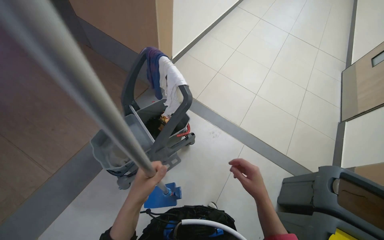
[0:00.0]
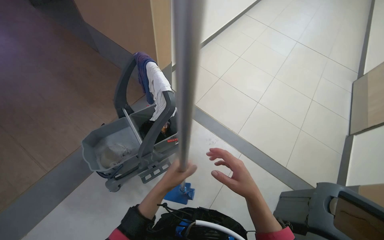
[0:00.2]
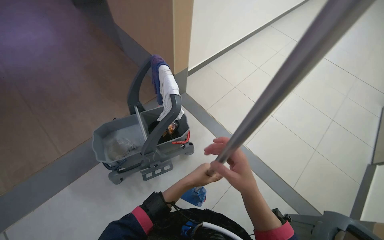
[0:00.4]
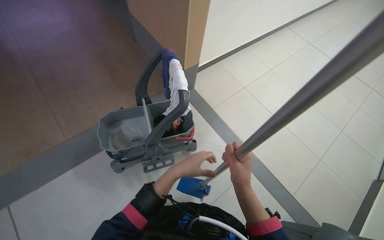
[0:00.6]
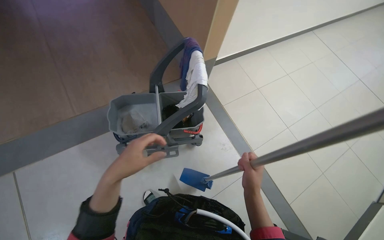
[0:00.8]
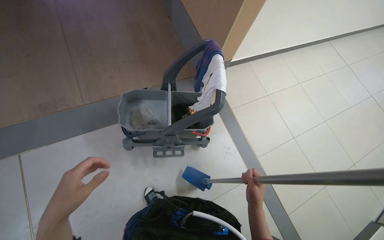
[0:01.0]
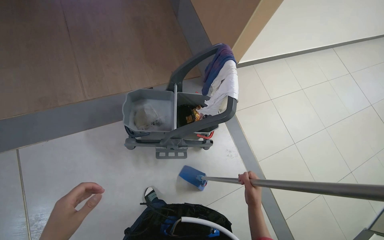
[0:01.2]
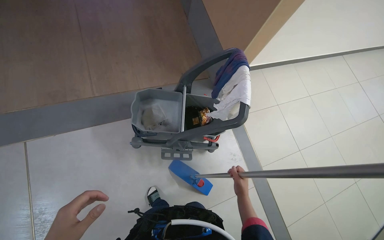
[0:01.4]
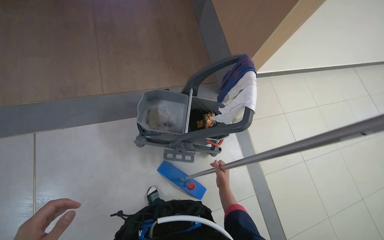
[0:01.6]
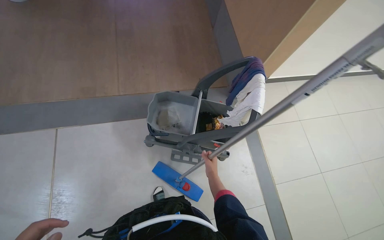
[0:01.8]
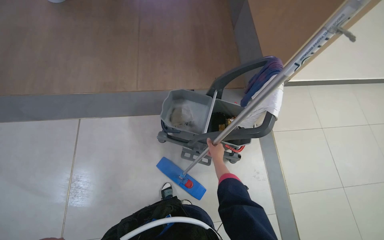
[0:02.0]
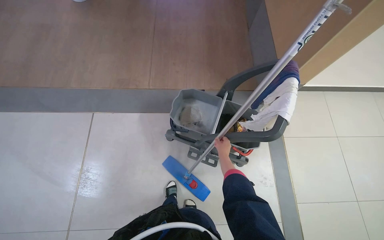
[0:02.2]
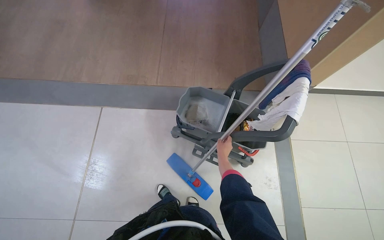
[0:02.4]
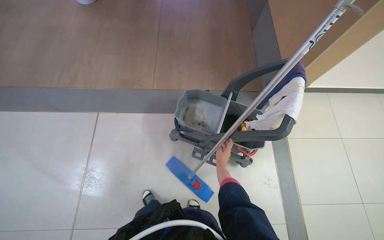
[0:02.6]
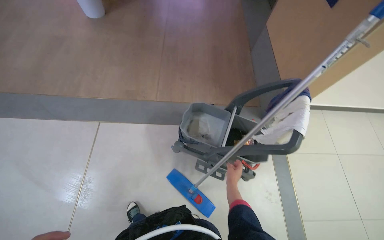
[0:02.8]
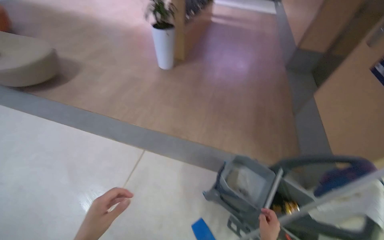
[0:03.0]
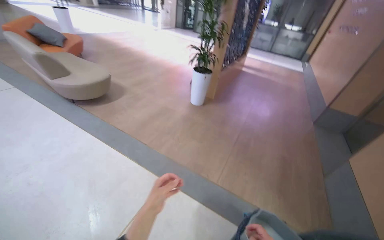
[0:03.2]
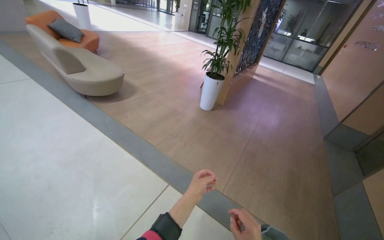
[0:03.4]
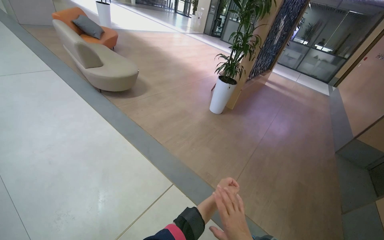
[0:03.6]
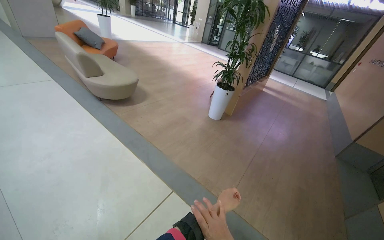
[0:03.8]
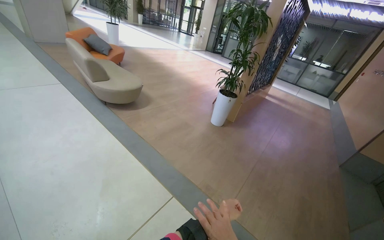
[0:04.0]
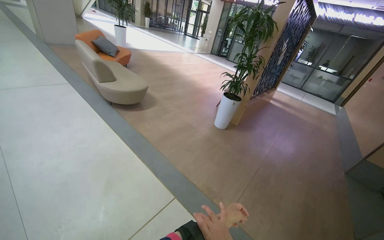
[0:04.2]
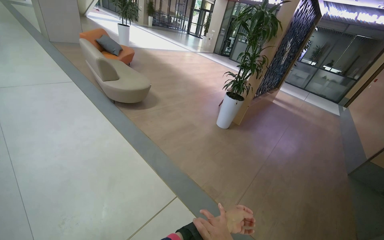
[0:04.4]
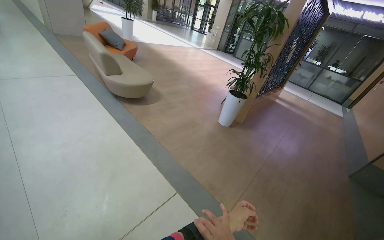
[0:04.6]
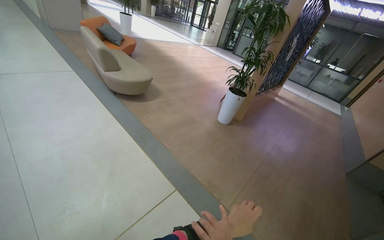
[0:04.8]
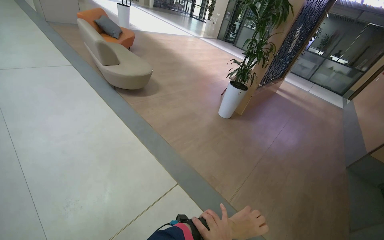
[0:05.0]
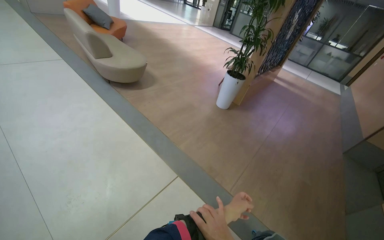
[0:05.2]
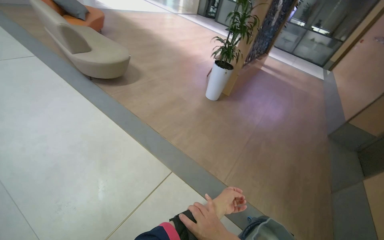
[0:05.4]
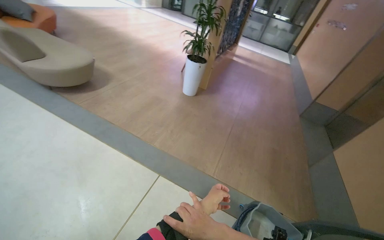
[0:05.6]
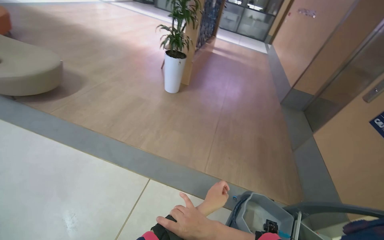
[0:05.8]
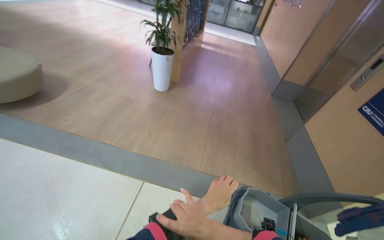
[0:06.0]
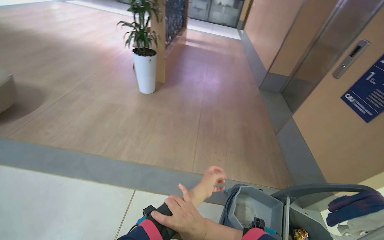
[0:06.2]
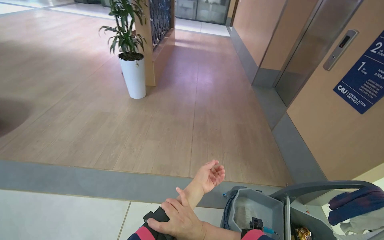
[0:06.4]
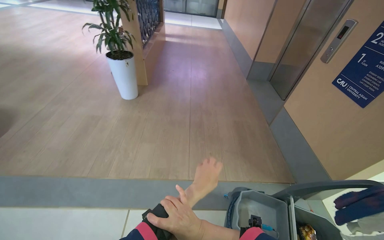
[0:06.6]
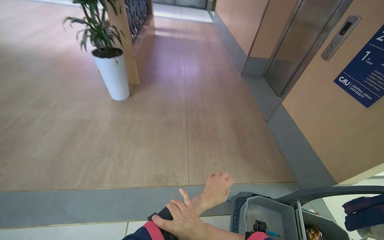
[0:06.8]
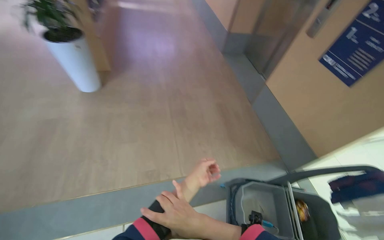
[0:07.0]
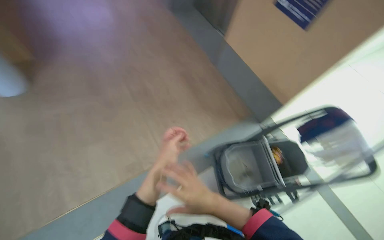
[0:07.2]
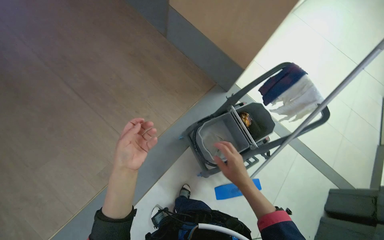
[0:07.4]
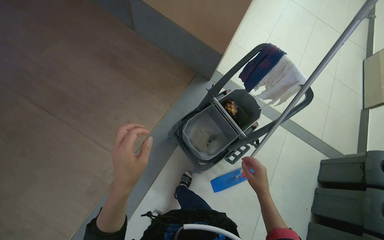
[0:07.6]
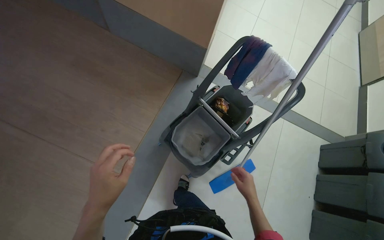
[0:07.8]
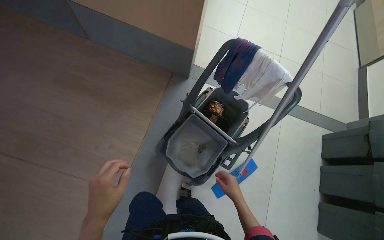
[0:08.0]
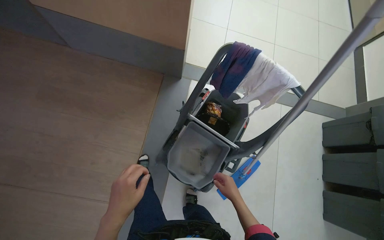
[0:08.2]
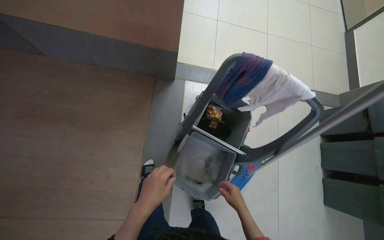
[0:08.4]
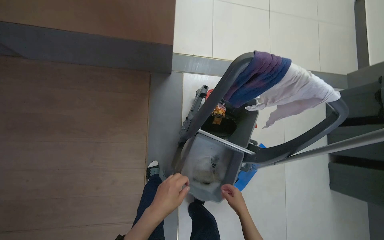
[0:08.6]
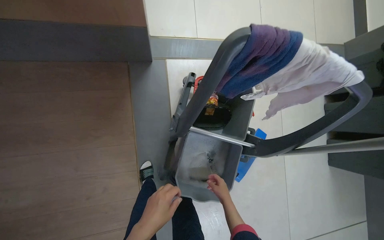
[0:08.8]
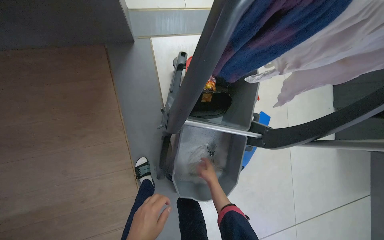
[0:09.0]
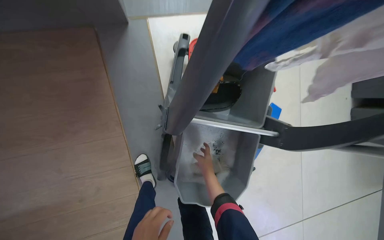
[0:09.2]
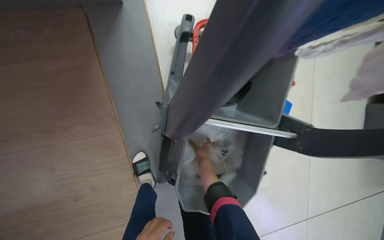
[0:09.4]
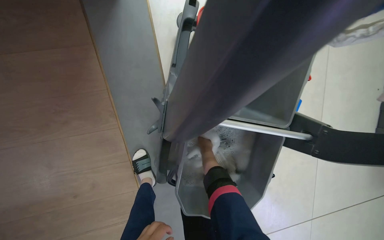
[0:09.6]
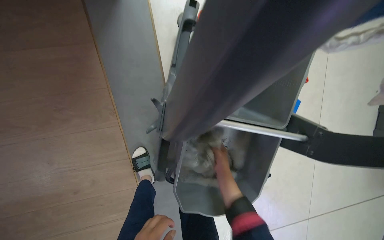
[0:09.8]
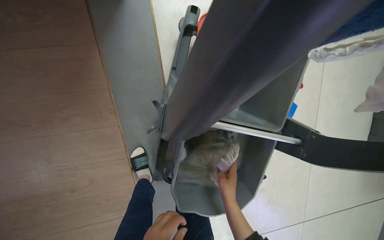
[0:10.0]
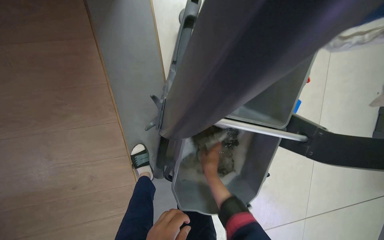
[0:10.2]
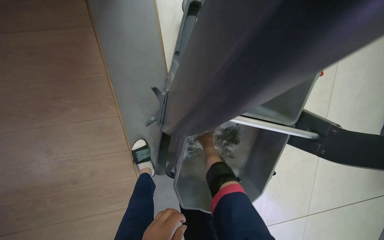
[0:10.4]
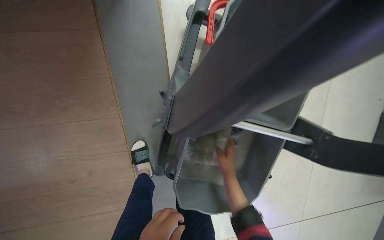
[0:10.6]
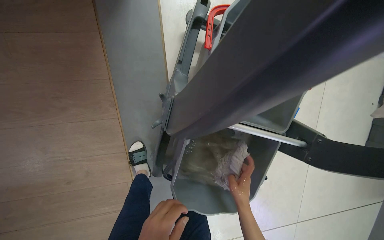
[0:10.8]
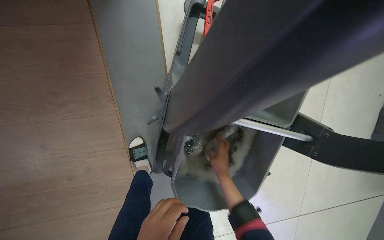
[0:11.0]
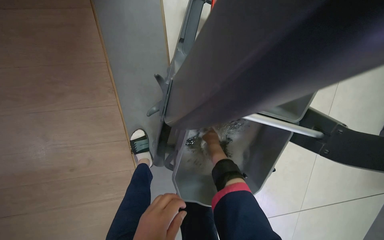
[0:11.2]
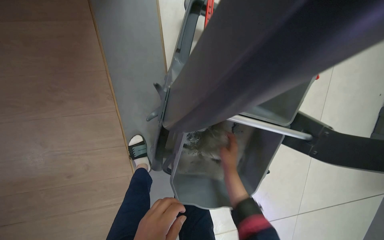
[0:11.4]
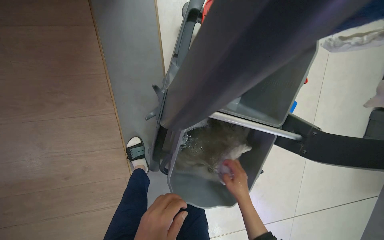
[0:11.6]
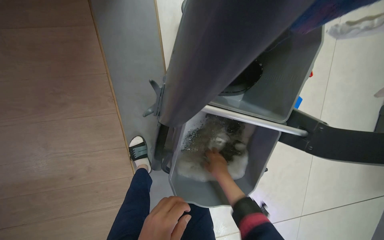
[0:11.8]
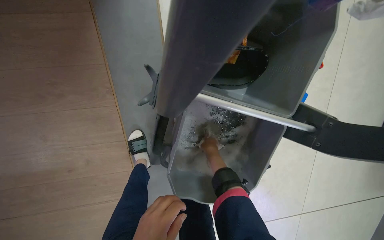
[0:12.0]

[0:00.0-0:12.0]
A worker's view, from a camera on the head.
Job: preparing cleaning supplies.
The whole recording: Washing and wringing mop head. The worker washes and wrings the mop head in the cleaning cart.
0:00.0 to 0:01.6: The wearer's head swings roughly 40 degrees to the left.
0:01.6 to 0:03.0: The wearer's head swings about 35 degrees to the left. The camera pitches upward, by roughly 25 degrees.
0:03.0 to 0:04.4: The head turns to the left by roughly 25 degrees. The view tips upward by some 20 degrees.
0:04.4 to 0:06.0: The wearer looks approximately 30 degrees further to the right. The camera pitches downward, by roughly 15 degrees.
0:06.0 to 0:07.6: The wearer moves about 60 cm. The head rotates some 70 degrees to the right. The wearer looks some 40 degrees further downward.
0:07.6 to 0:09.0: The wearer moves about 80 cm. The camera pitches downward, by some 30 degrees. The scene turns about 40 degrees counterclockwise in the picture.
0:09.0 to 0:10.4: The view tips downward by approximately 10 degrees. The right hand is displaced up the picture by approximately 10 cm, and travels nearer to the camera and back again, about 5 cm each way.
0:10.4 to 0:12.0: The right hand swings up and down the picture, some 20 cm each way, with 3 reversals.

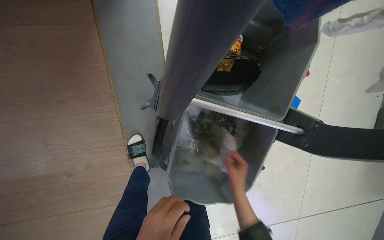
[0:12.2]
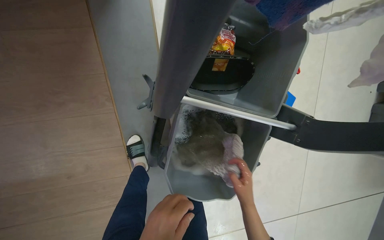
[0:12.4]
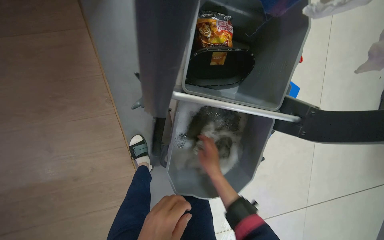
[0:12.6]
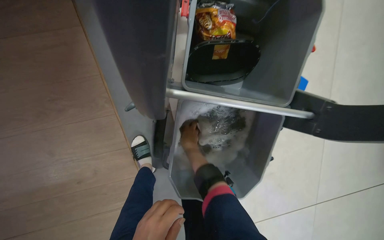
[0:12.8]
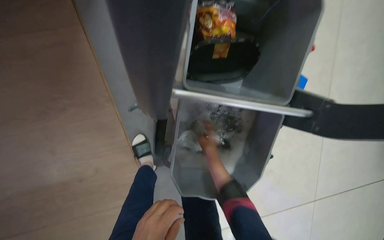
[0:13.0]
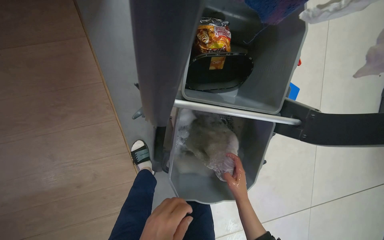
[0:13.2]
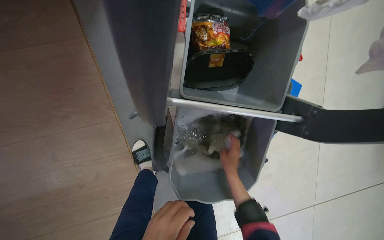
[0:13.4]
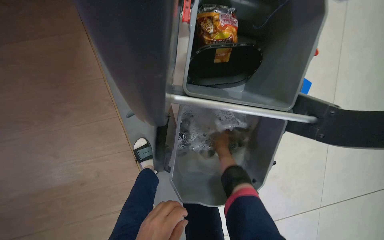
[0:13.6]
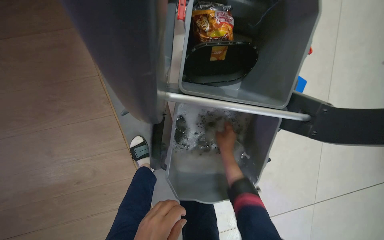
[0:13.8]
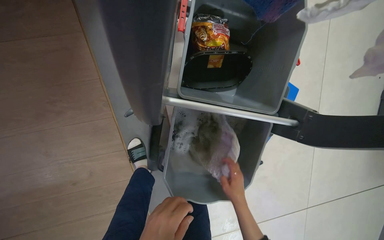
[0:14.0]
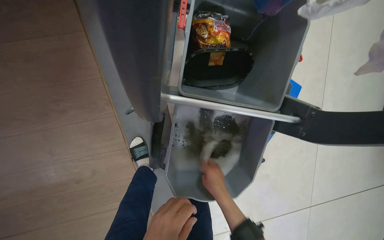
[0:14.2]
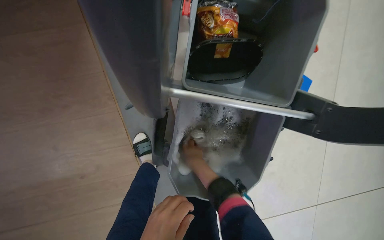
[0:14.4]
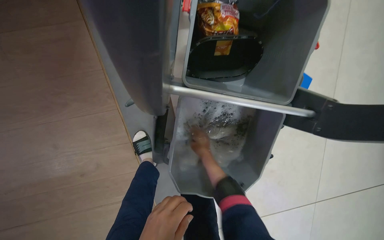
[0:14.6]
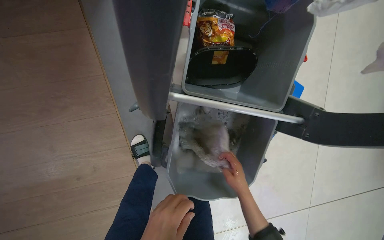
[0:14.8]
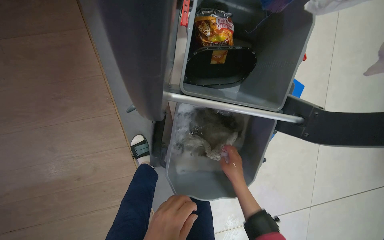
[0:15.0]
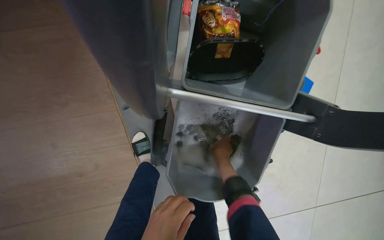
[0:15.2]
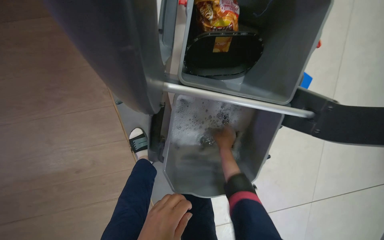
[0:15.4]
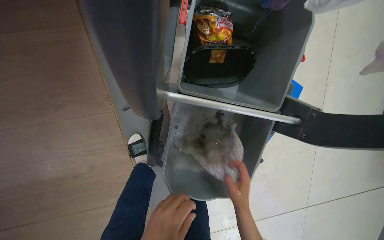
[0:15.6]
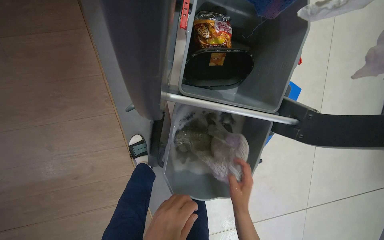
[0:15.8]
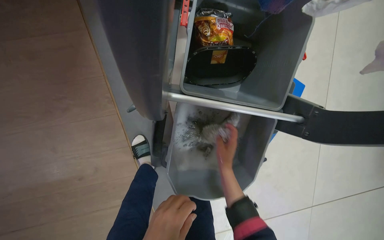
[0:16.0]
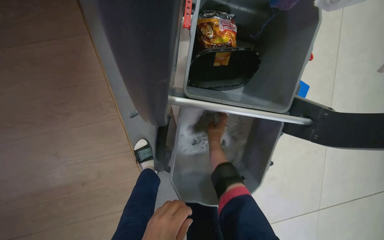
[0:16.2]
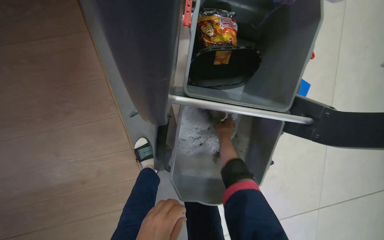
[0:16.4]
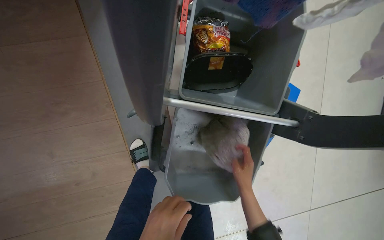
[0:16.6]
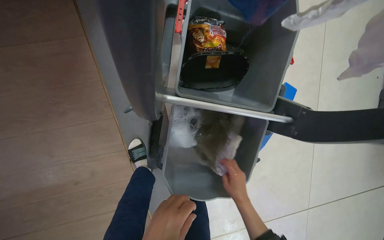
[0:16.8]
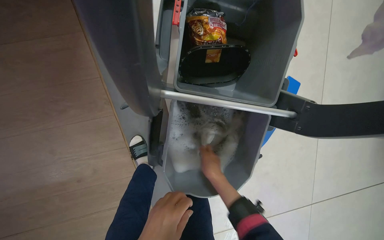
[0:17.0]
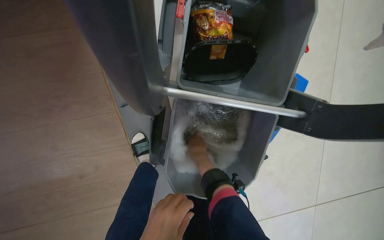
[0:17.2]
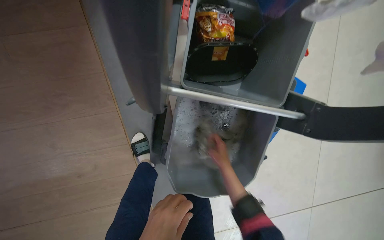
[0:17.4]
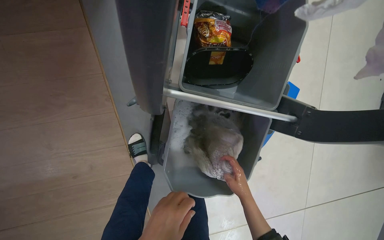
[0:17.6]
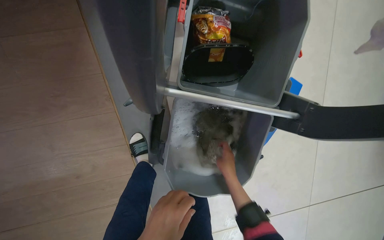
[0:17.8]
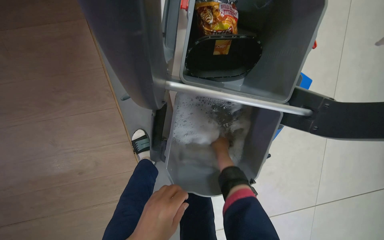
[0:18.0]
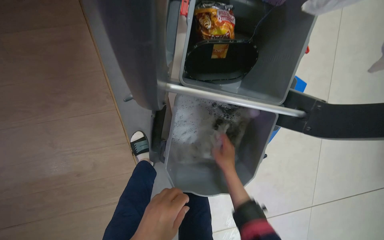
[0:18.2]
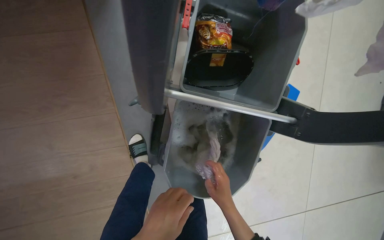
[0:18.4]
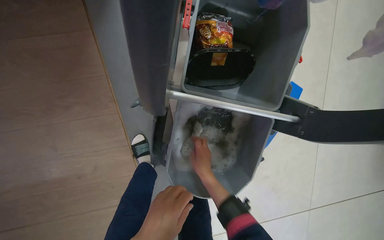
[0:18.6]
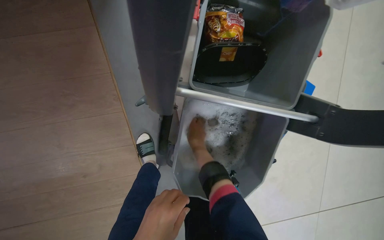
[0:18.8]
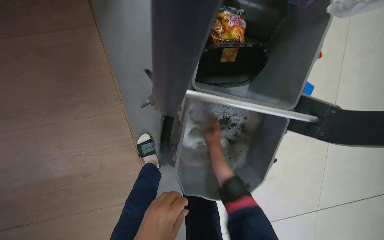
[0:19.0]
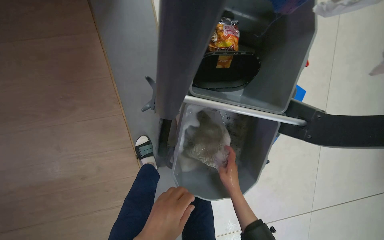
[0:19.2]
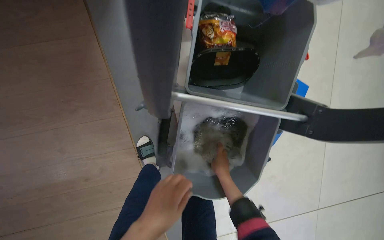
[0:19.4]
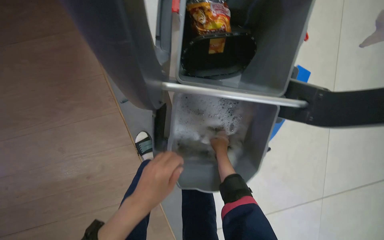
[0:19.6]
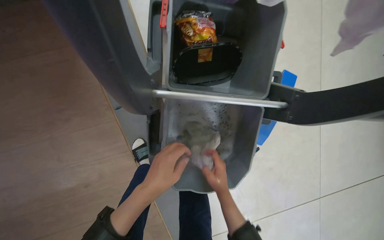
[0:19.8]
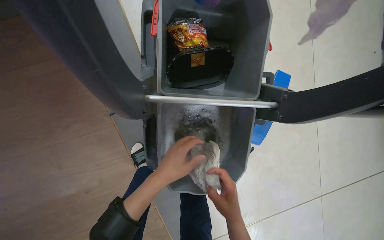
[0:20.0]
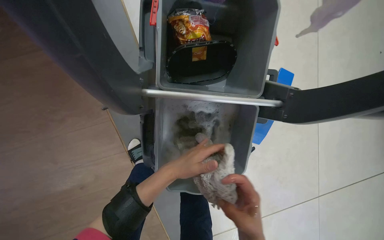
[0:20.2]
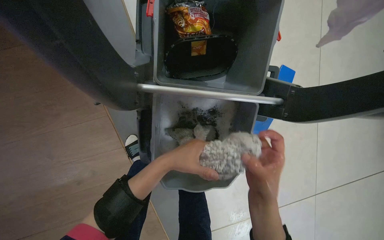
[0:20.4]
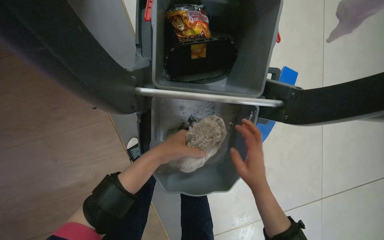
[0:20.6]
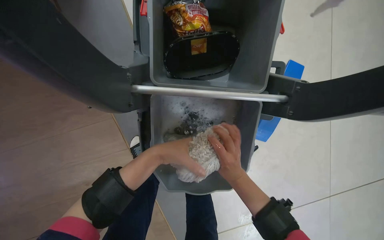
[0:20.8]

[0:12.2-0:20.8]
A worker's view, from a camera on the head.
Job: preparing cleaning supplies.
The whole recording: Washing and wringing mop head. The worker washes and wrings the mop head in the cleaning cart.
0:12.2 to 0:13.6: The right hand shifts some 15 cm up the picture and farther from the camera, and travels to the left and back again, approximately 20 cm each way.
0:13.6 to 0:15.0: The right hand swings up and down the picture, approximately 15 cm each way, with 2 reversals.
0:15.0 to 0:16.6: The right hand moves up and down the picture over some 20 cm, changing direction 3 times.
0:16.6 to 0:18.0: The right hand swings left and right, about 15 cm each way, with 2 reversals.
0:18.0 to 0:19.4: The right hand goes up and down the picture, about 20 cm each way, reversing 2 times.
0:19.4 to 0:20.8: The right hand moves nearer and farther over roughly 30 cm, changing direction 2 times. The left hand goes approximately 20 cm up the picture and farther from the camera.
